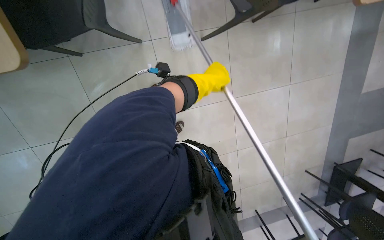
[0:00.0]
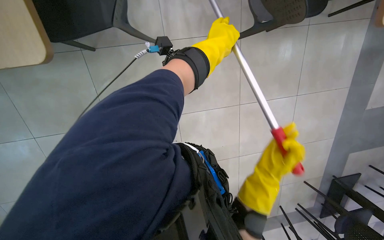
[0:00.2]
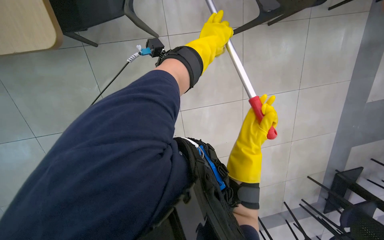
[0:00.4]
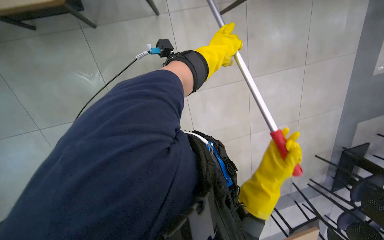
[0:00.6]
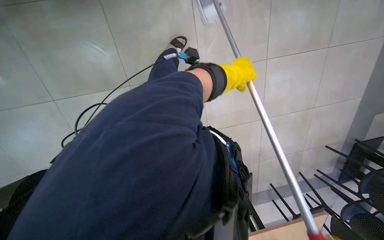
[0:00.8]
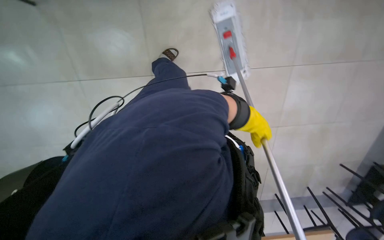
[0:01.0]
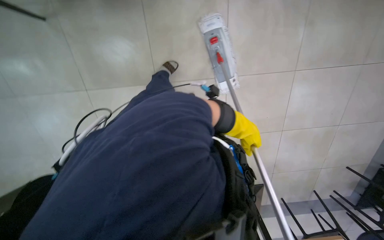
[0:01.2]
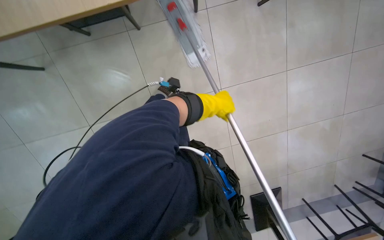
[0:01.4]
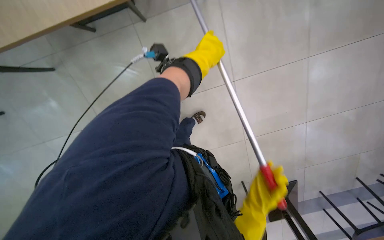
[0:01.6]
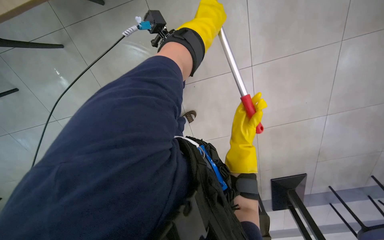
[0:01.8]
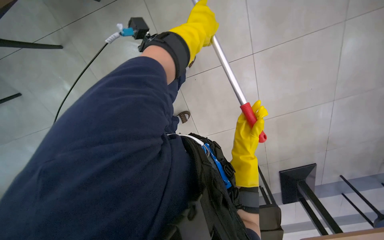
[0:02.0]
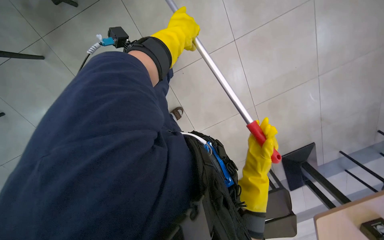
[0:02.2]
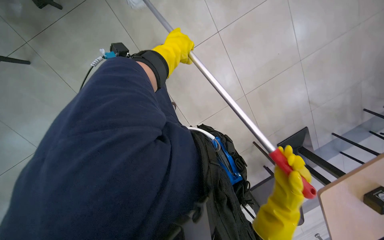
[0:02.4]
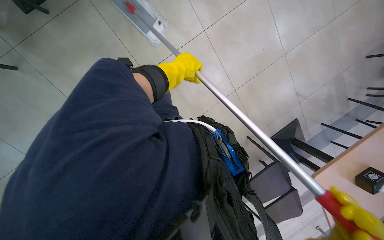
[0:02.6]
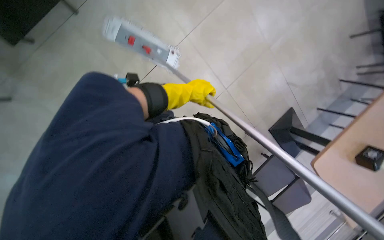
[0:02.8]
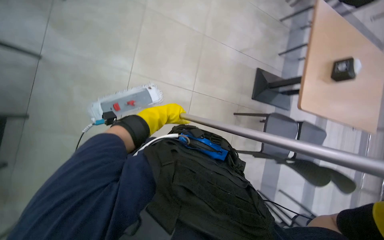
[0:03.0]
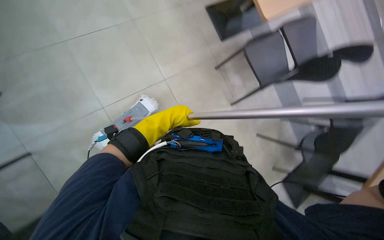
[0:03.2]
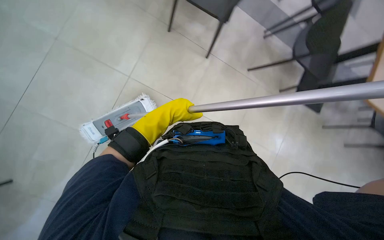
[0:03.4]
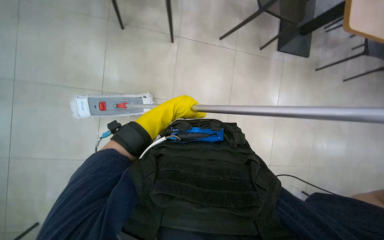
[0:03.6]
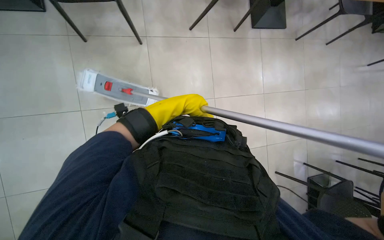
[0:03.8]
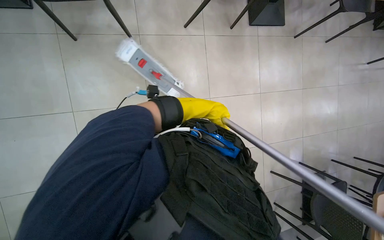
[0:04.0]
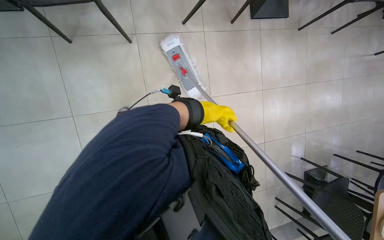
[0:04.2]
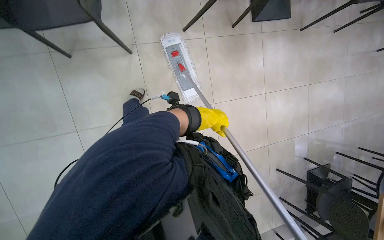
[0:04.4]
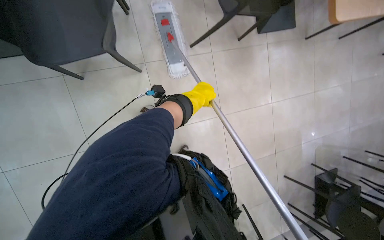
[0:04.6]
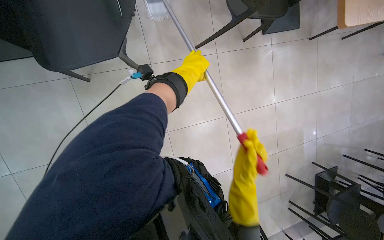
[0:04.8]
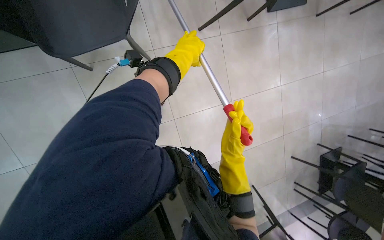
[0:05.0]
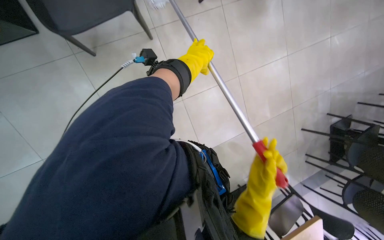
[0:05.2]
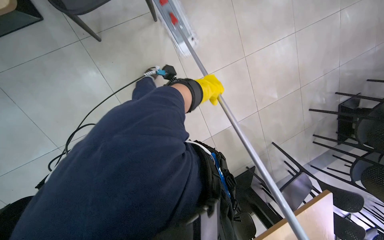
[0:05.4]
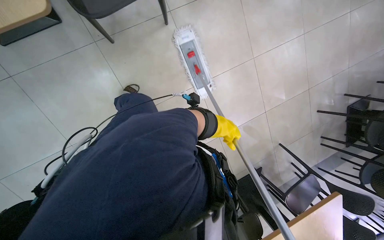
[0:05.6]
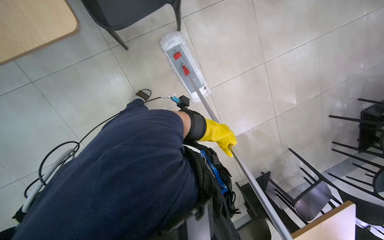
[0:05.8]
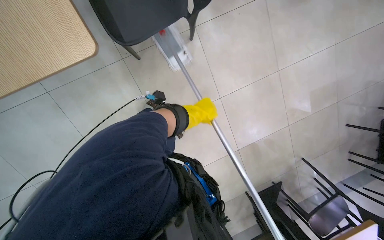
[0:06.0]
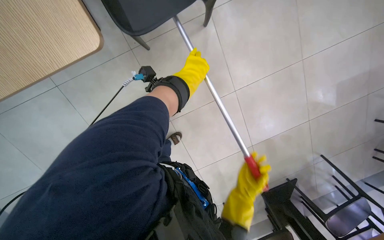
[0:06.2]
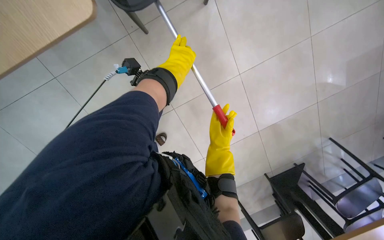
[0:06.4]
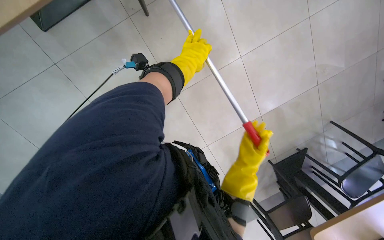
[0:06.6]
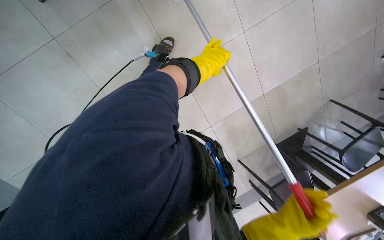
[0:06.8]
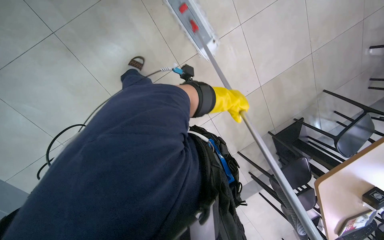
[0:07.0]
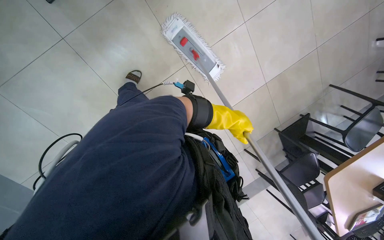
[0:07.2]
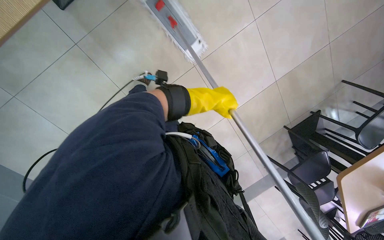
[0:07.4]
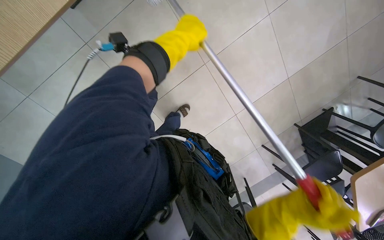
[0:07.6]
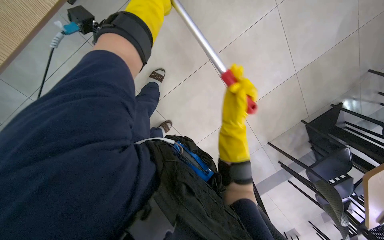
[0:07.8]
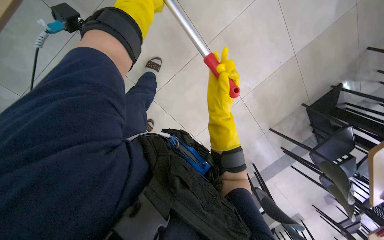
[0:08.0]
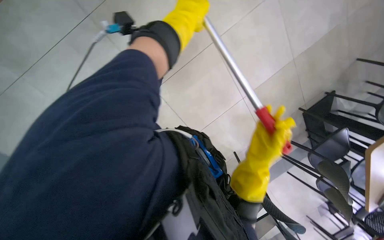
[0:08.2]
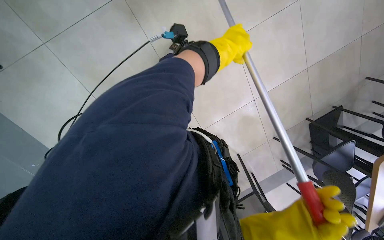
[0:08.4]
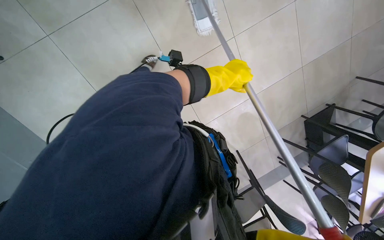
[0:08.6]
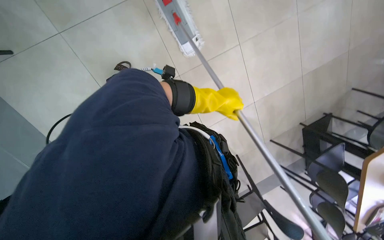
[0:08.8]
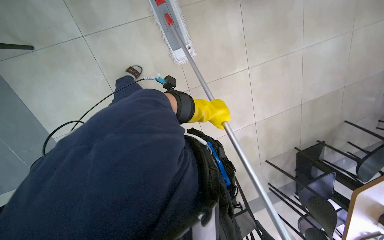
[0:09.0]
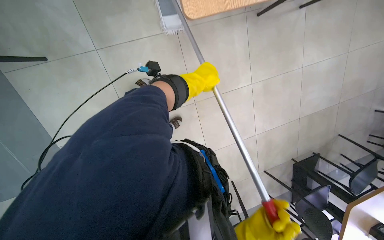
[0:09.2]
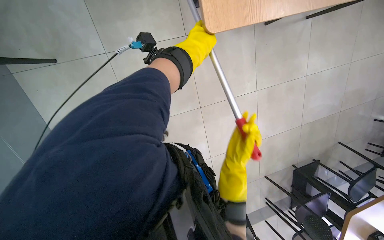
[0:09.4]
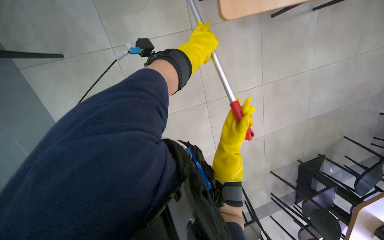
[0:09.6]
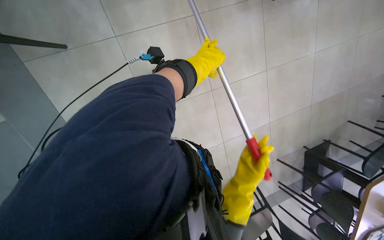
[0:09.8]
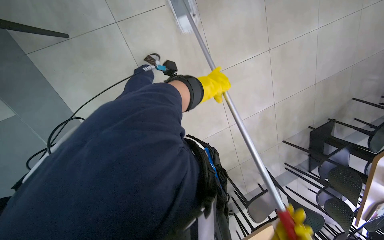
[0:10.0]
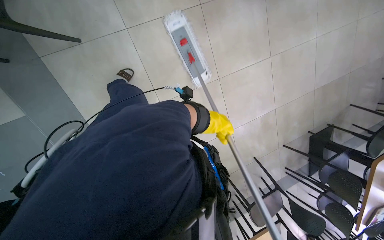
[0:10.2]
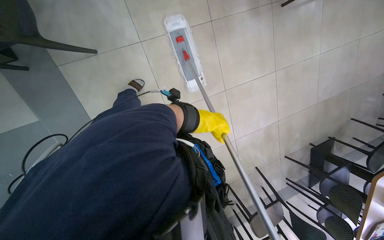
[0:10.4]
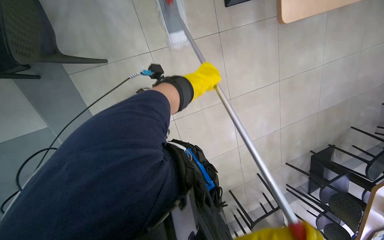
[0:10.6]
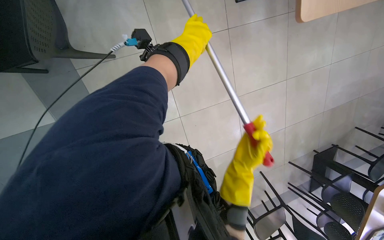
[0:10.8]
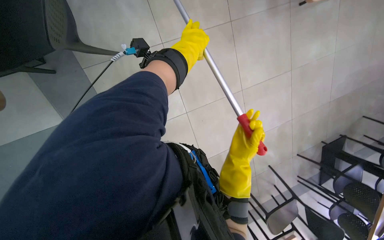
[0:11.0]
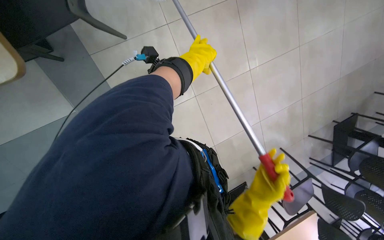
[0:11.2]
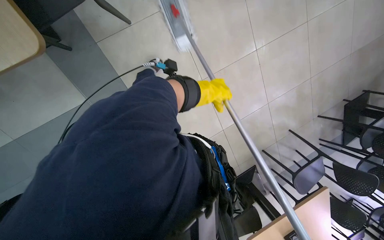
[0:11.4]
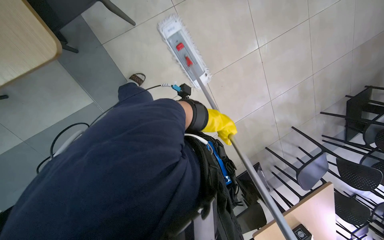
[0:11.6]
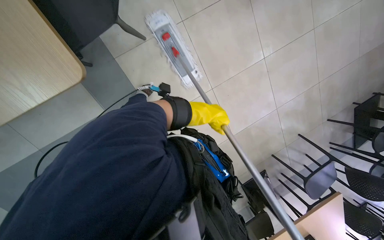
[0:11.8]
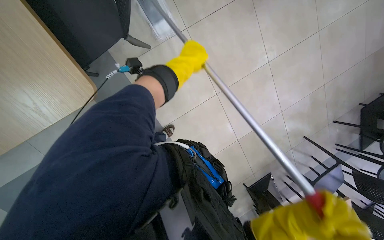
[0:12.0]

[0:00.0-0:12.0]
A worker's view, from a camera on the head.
Job: mopping floor.
The whole recording: Mopping cafeteria floor. The worker mops the cafeteria floor with a flat mop.
0:03.0 to 0:04.4: The wearer moves about 40 cm. The camera pitches downward, by about 20 degrees. Everything in view rotates some 75 degrees counterclockwise.
0:04.4 to 0:06.0: The camera is carried about 50 cm. The wearer looks some 15 degrees further downward.
0:06.0 to 0:07.6: The camera pitches downward, by about 15 degrees. The left hand moves up and down the picture over roughly 20 cm, changing direction 2 times.
0:07.6 to 0:09.0: The head travels approximately 50 cm.
0:10.4 to 0:12.0: The left hand goes up and down the picture, about 20 cm each way, reversing 2 times.

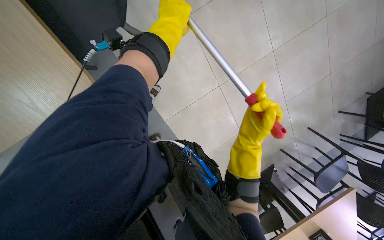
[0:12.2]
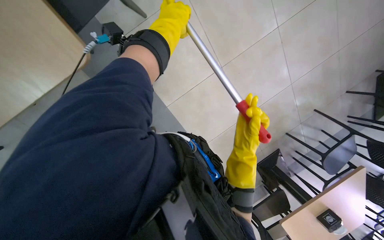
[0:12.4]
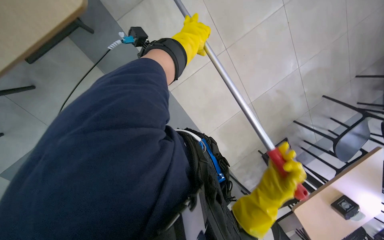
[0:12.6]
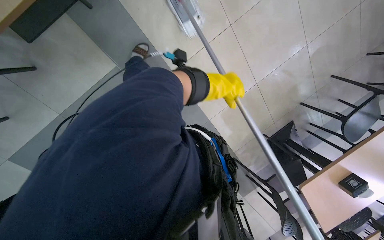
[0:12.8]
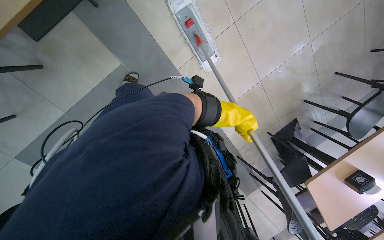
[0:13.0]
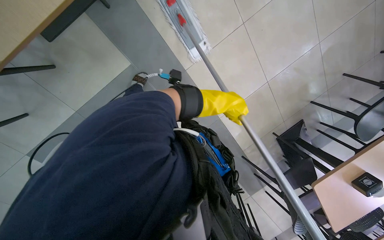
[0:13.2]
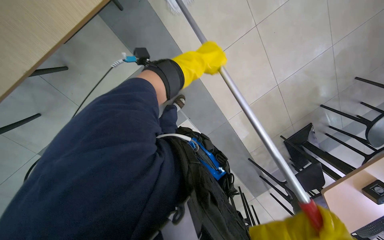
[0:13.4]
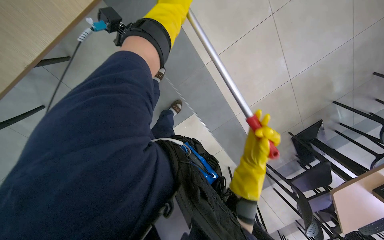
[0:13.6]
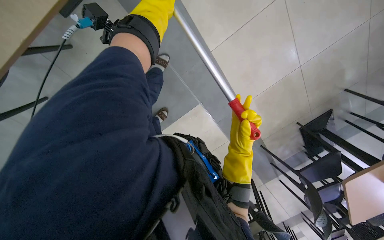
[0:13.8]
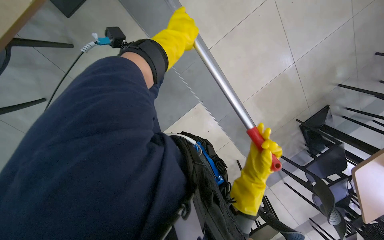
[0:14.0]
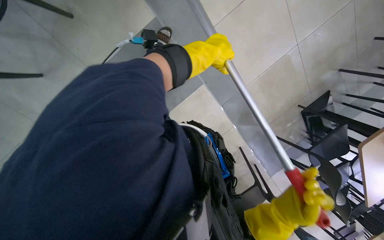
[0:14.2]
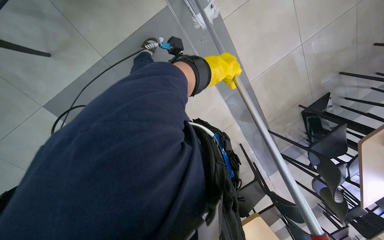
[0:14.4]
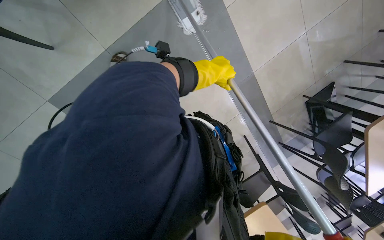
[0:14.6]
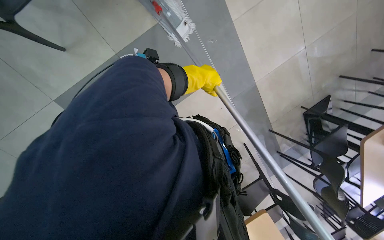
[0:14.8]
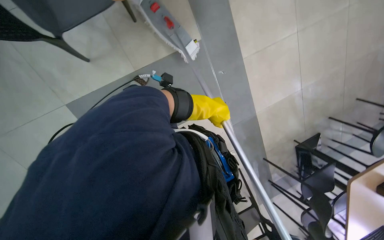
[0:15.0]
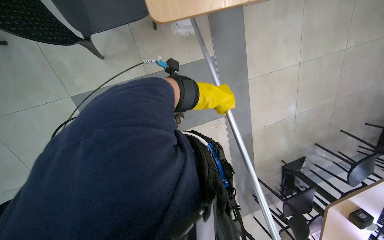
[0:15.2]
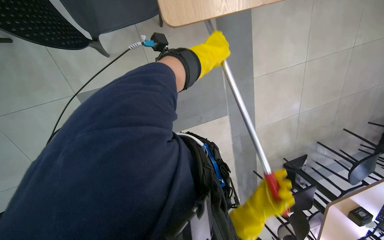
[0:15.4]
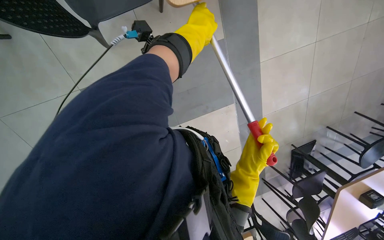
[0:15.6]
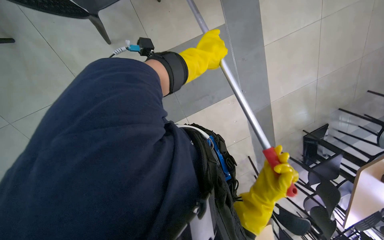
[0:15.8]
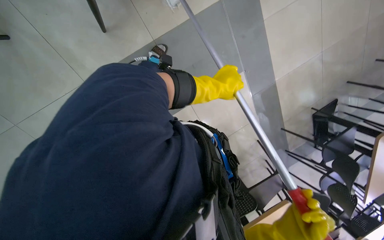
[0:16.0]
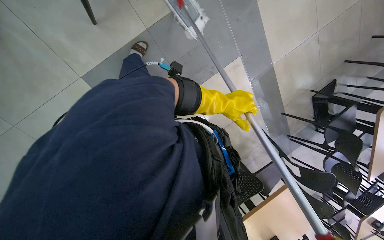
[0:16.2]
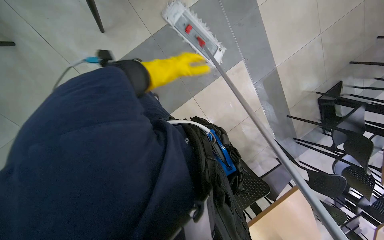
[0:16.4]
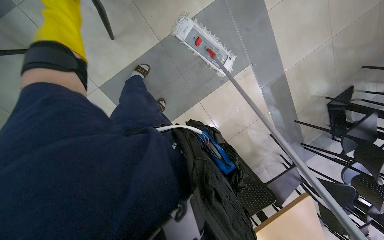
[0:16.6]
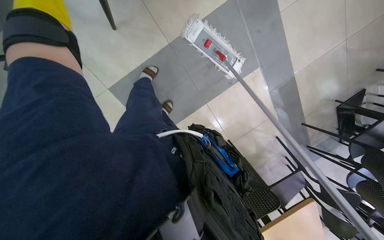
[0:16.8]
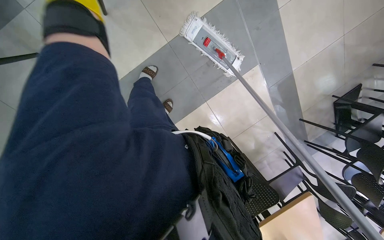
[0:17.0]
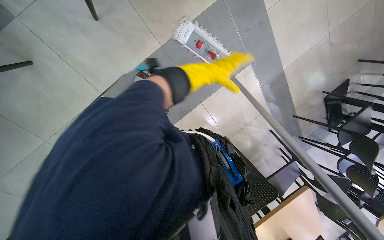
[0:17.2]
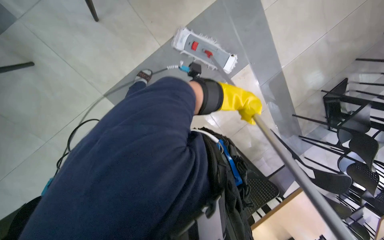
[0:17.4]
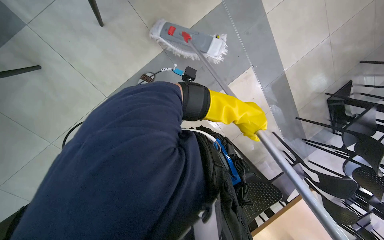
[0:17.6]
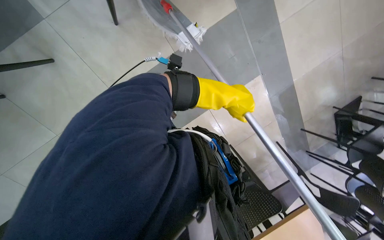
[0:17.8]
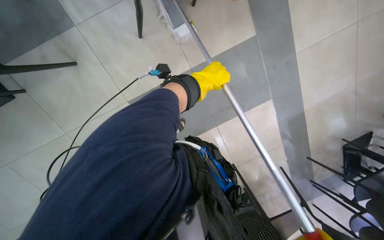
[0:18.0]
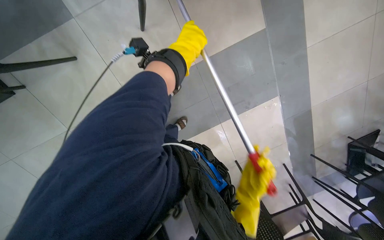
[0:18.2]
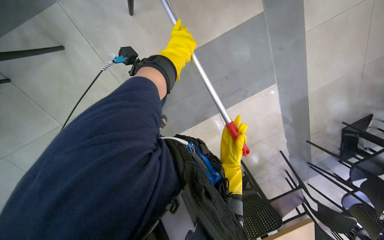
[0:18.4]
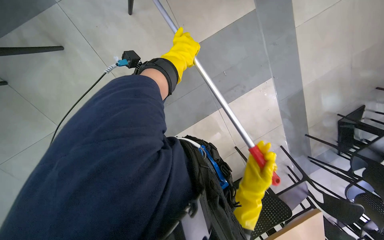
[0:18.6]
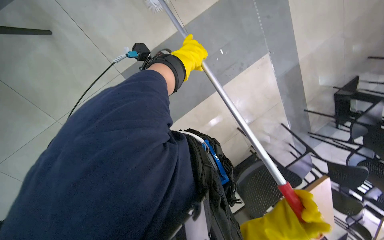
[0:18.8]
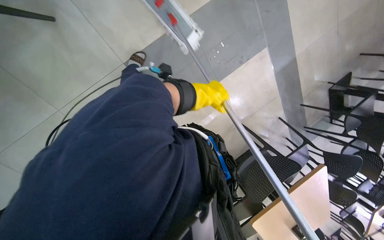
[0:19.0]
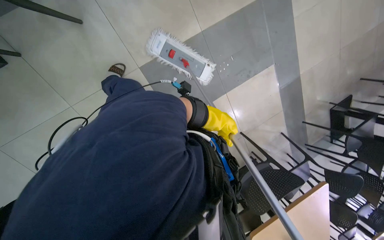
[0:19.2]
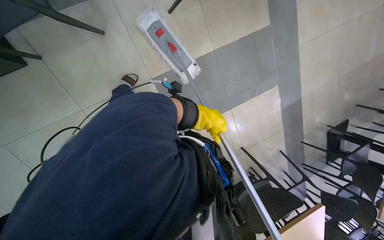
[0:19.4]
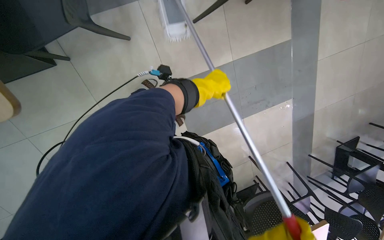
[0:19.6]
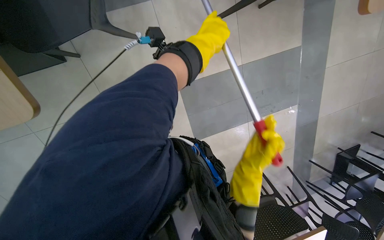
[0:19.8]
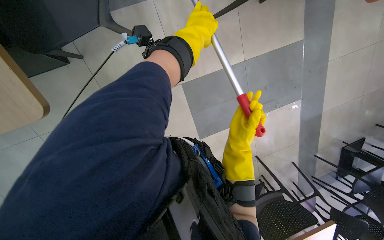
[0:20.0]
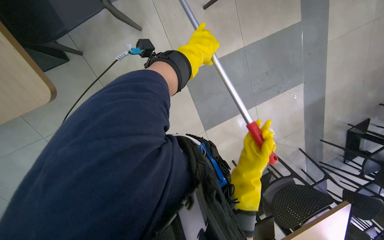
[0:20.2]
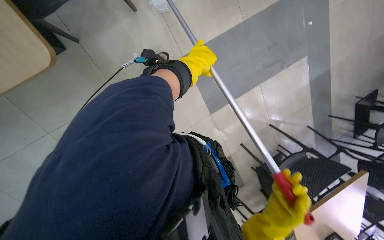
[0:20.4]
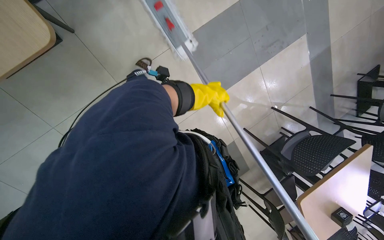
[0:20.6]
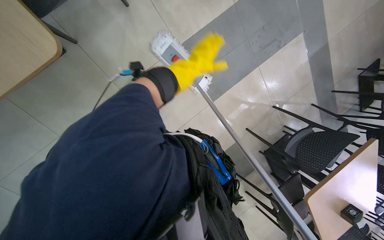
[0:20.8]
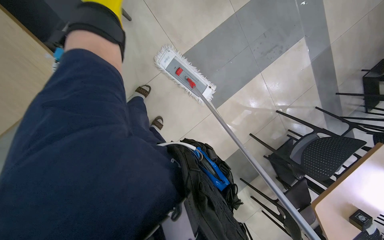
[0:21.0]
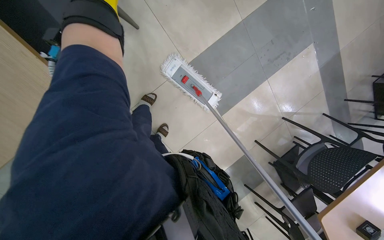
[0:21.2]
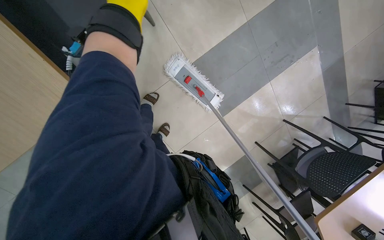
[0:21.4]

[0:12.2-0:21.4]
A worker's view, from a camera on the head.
Job: mopping floor.
The whole recording: Mopping cafeteria floor. The worker mops the cafeteria floor with a flat mop.
0:12.2 to 0:13.8: The camera pitches downward, by some 15 degrees. The left hand goes down the picture and returns, some 50 cm each way.
0:13.8 to 0:15.2: The wearer moves about 60 cm. The view tilts roughly 15 degrees upward.
0:18.4 to 0:19.8: The camera travels about 60 cm.
